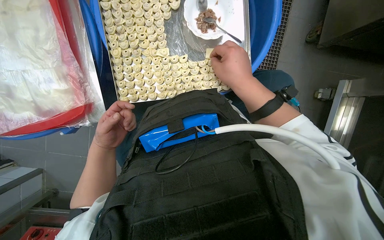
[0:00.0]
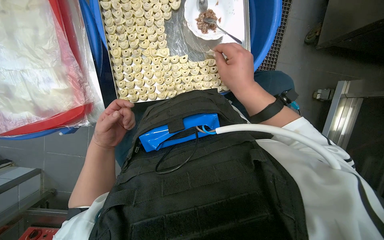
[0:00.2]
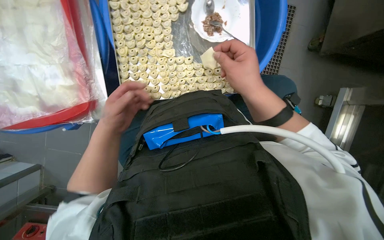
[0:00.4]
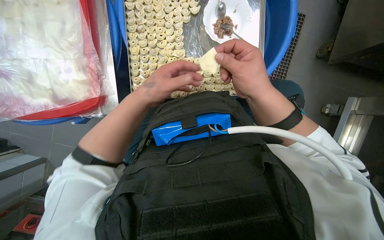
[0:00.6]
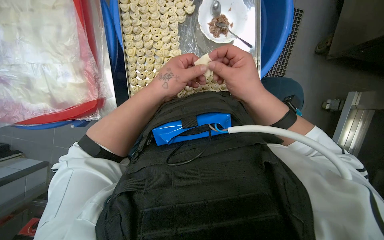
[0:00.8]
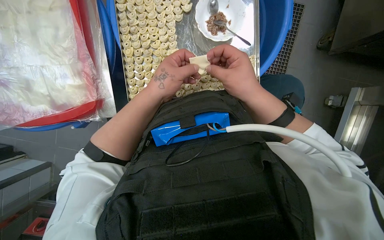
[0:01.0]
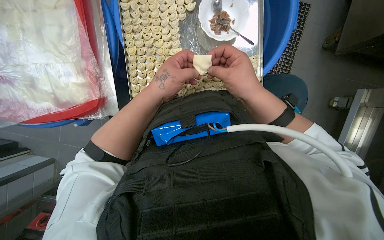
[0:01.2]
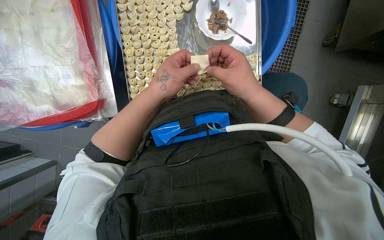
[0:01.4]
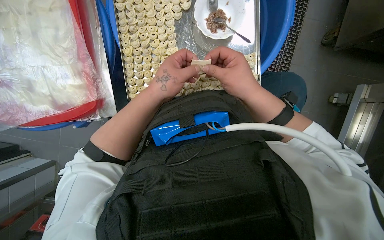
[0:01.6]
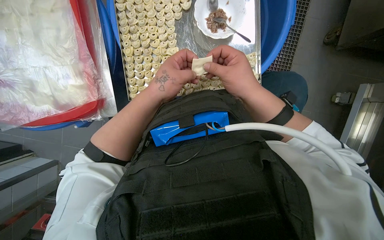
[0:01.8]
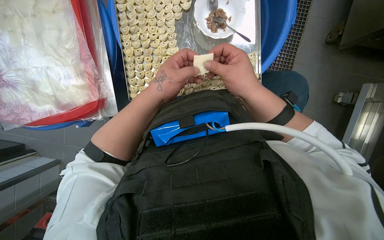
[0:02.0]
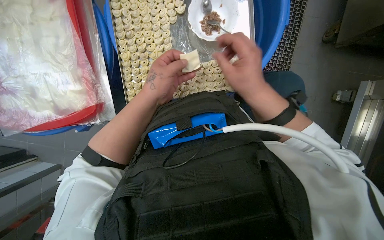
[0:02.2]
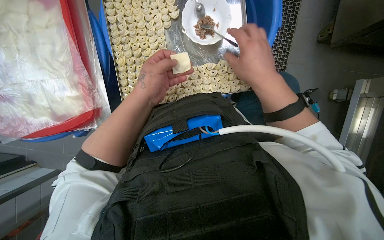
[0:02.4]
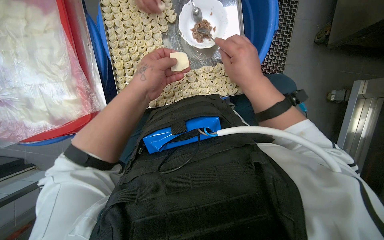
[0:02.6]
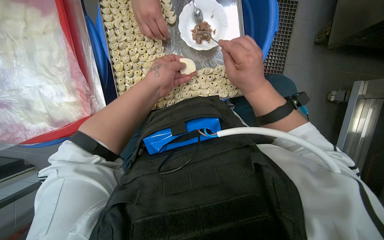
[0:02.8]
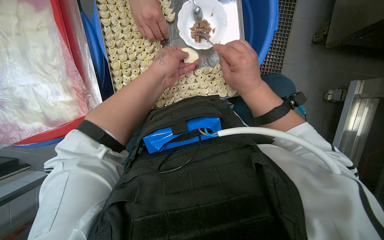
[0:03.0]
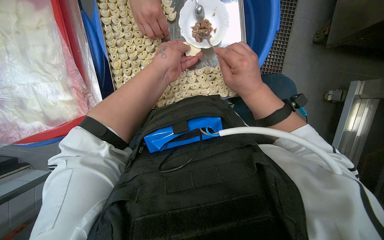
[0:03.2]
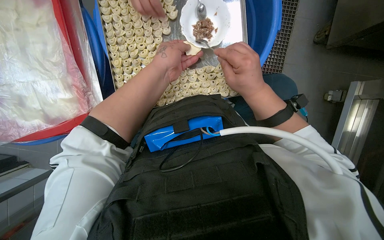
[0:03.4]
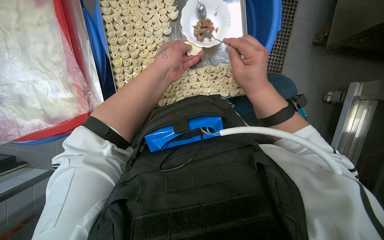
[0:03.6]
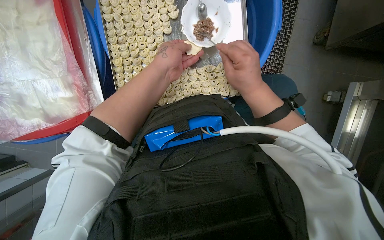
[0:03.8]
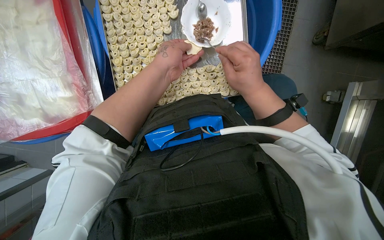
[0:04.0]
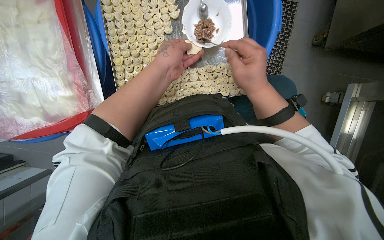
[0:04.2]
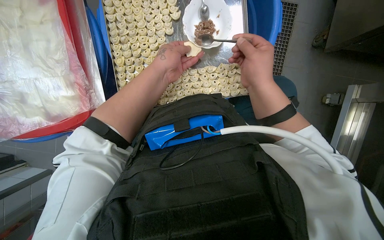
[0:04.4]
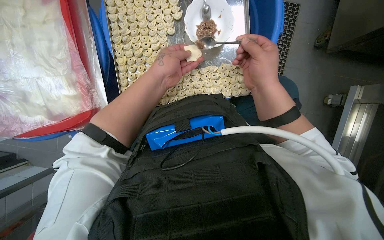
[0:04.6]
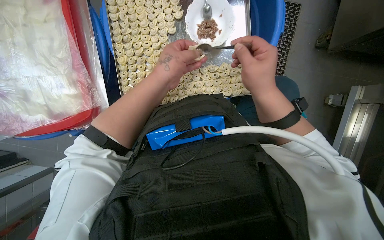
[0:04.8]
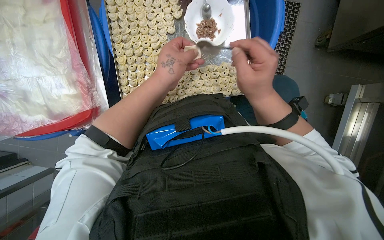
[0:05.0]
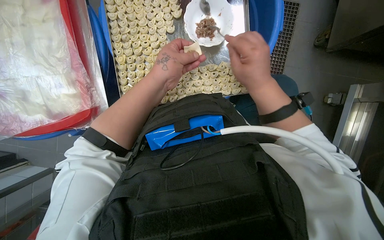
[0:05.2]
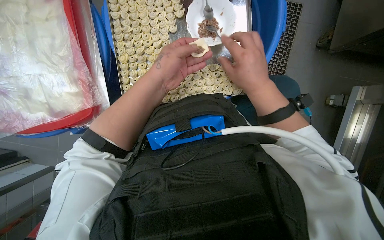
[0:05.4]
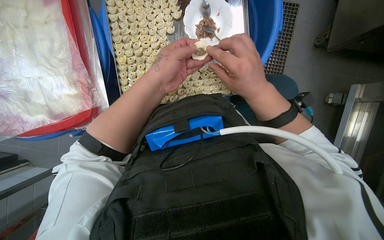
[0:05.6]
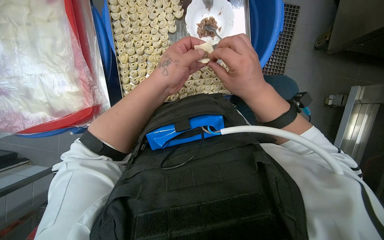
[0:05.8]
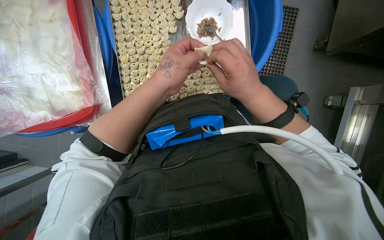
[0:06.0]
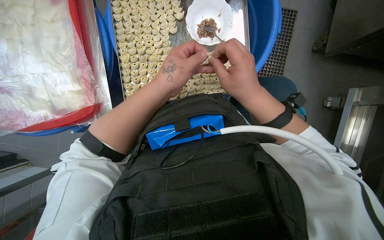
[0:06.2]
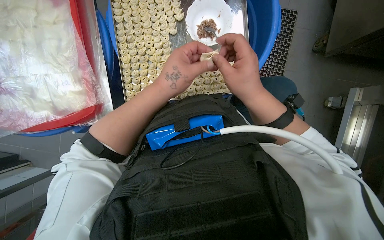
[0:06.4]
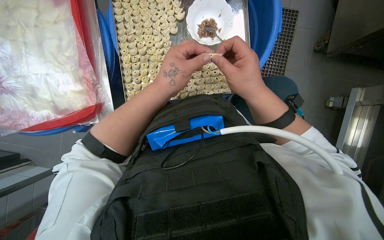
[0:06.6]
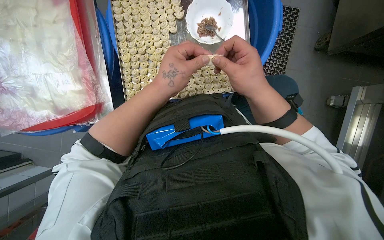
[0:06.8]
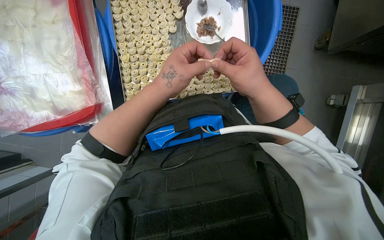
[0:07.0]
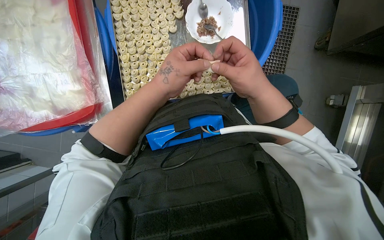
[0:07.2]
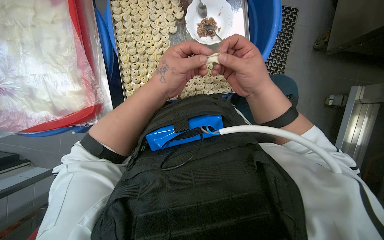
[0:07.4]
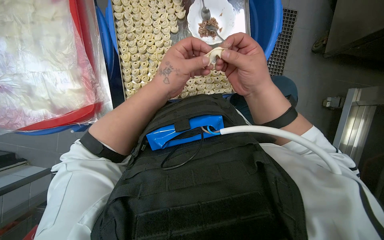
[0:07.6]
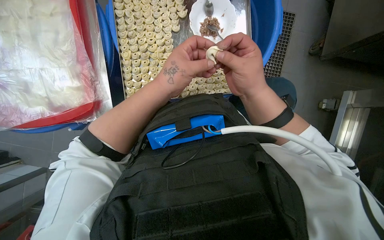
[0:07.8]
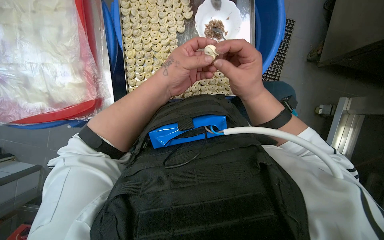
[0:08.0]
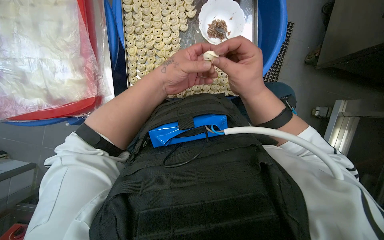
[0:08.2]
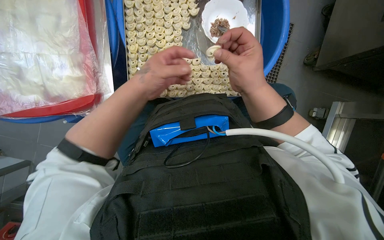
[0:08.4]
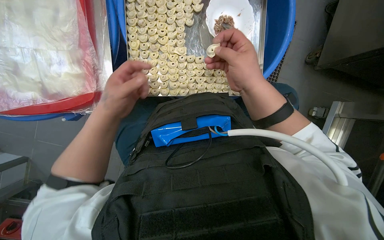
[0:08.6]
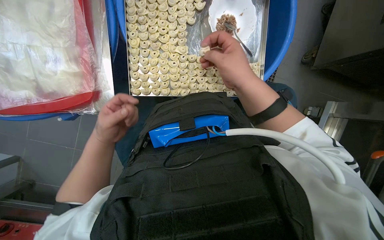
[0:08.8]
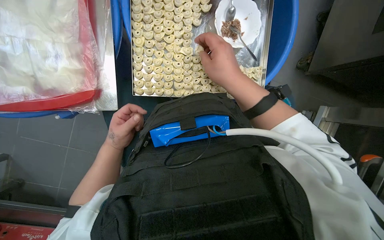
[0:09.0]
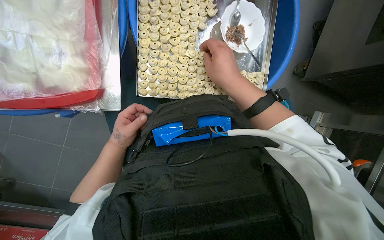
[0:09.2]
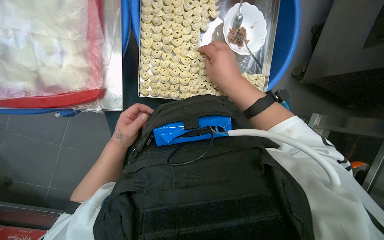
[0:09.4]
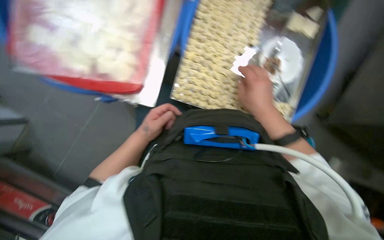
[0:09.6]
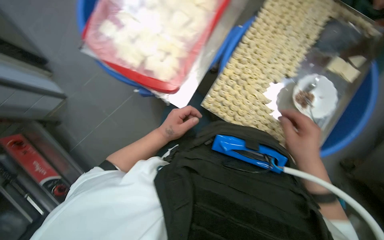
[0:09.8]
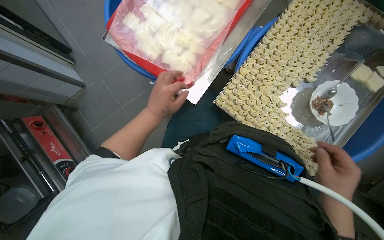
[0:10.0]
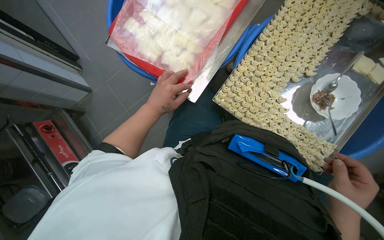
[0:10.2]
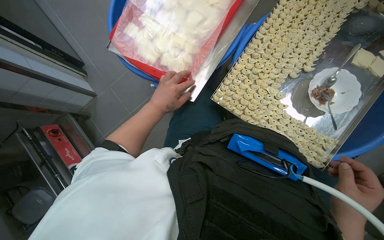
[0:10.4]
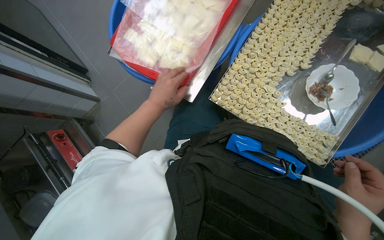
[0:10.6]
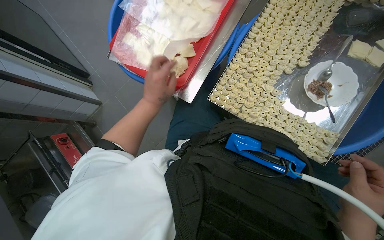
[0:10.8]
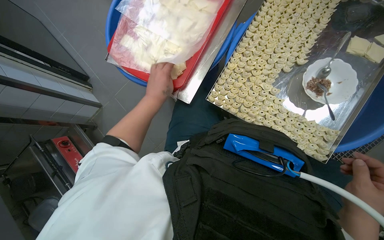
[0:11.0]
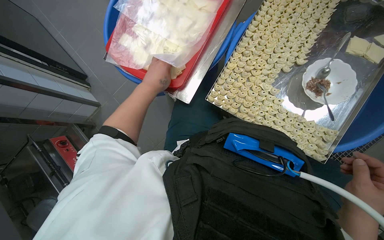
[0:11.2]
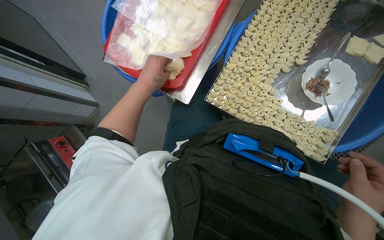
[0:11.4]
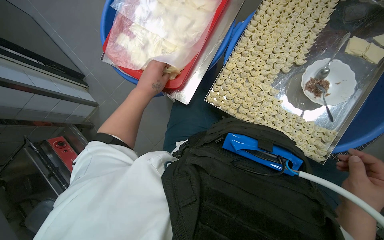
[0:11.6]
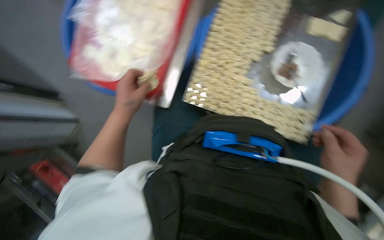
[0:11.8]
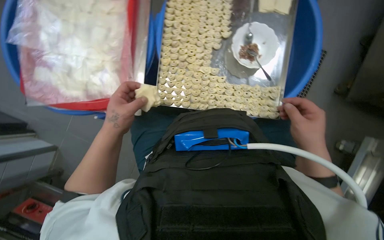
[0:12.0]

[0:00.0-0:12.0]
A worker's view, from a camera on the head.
Job: preparing food.
The whole recording: Filling dough pieces with meat. The worker continues to fill dough pieces with meat and shape them before placing them on a tray.
0:00.0 to 0:01.6: The left hand moves to the right, nearer to the camera and up the picture, about 25 cm.
0:01.6 to 0:03.0: The left hand moves up the picture, some 10 cm.
0:03.0 to 0:04.4: The hands make small movements and keep their place.
0:04.4 to 0:07.6: The hands are busy where they are.
0:07.6 to 0:09.0: The left hand heads to the left, farther from the camera and down the picture, covering approximately 30 cm; the right hand moves to the left, some 10 cm.
0:09.0 to 0:10.4: The wearer looks some 35 degrees further to the left. The view tips upward by about 15 degrees.
0:10.4 to 0:12.0: The scene rotates counterclockwise by some 30 degrees.

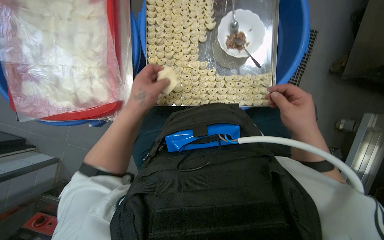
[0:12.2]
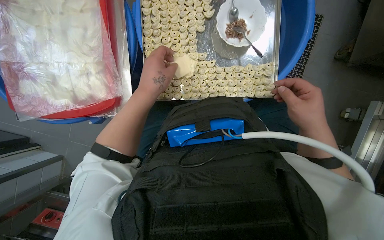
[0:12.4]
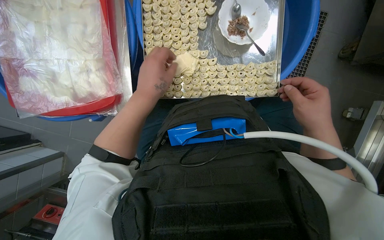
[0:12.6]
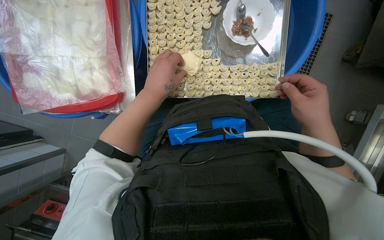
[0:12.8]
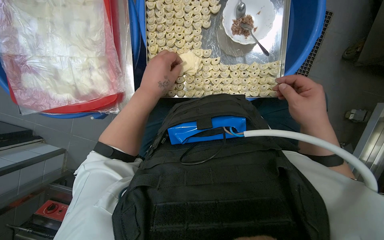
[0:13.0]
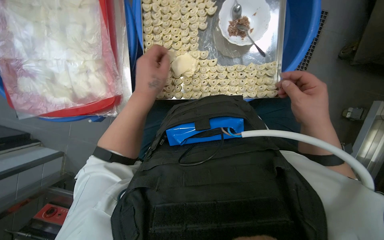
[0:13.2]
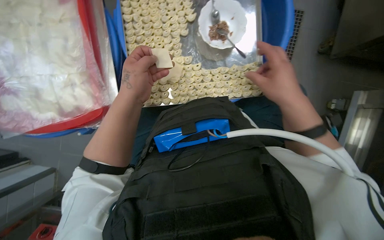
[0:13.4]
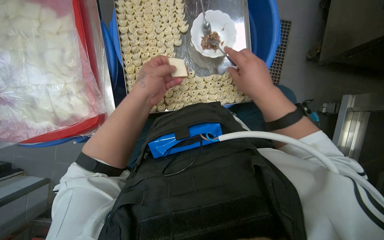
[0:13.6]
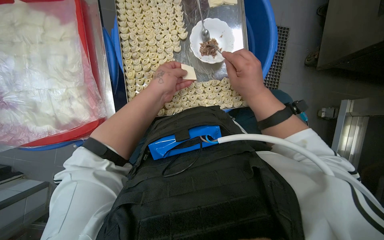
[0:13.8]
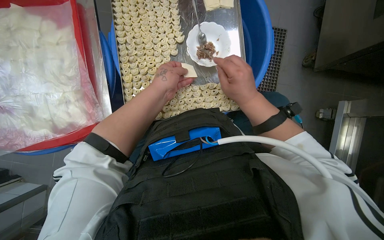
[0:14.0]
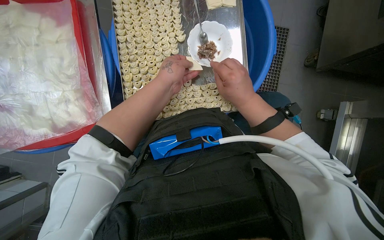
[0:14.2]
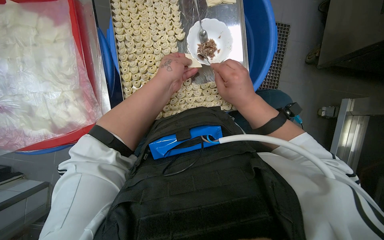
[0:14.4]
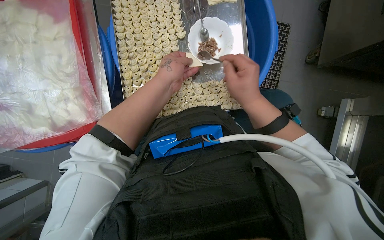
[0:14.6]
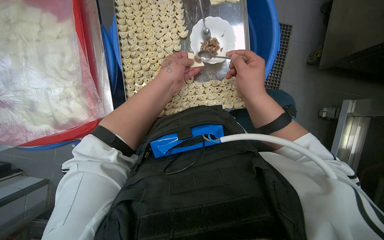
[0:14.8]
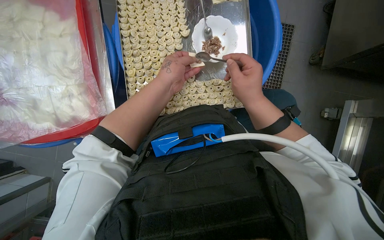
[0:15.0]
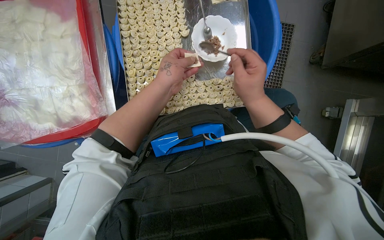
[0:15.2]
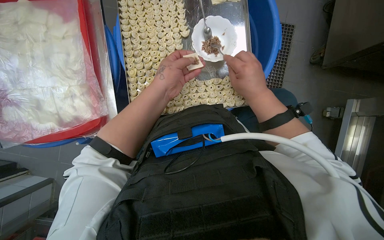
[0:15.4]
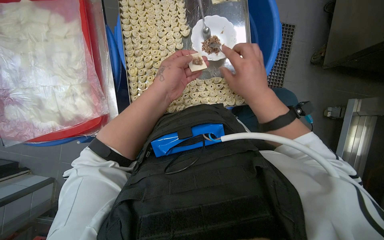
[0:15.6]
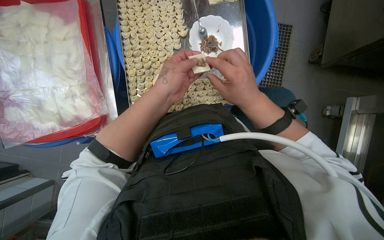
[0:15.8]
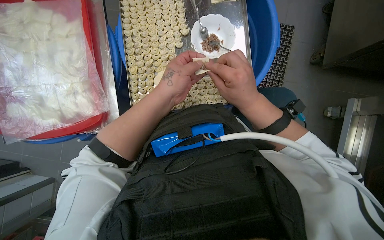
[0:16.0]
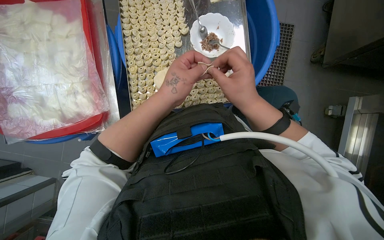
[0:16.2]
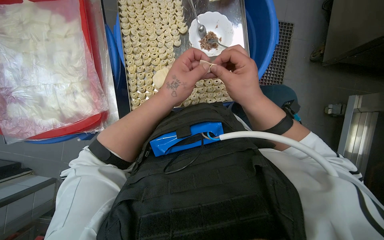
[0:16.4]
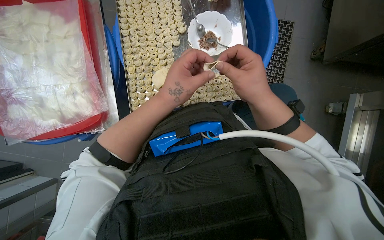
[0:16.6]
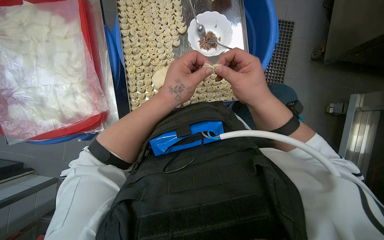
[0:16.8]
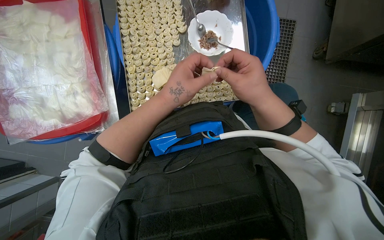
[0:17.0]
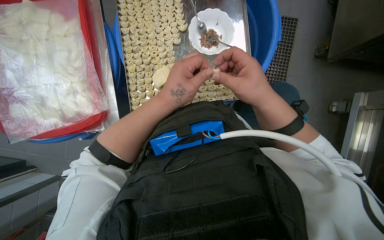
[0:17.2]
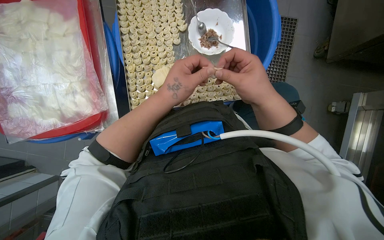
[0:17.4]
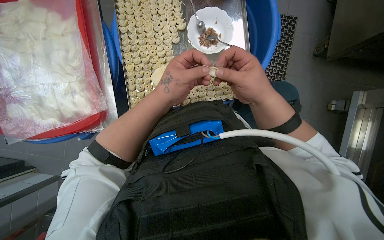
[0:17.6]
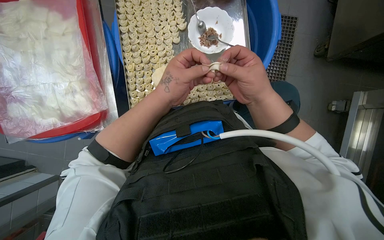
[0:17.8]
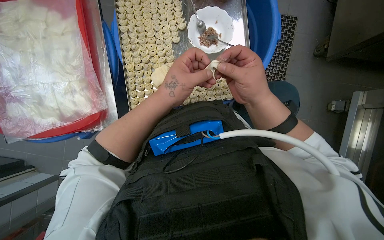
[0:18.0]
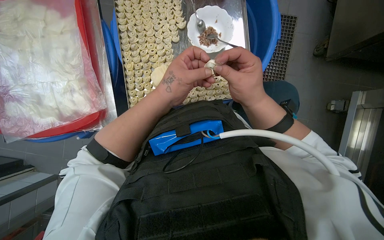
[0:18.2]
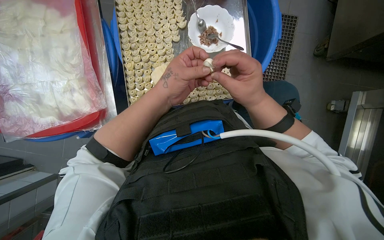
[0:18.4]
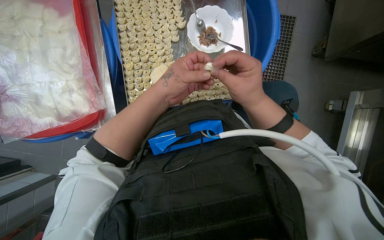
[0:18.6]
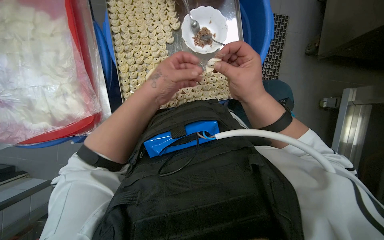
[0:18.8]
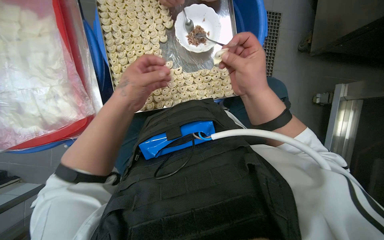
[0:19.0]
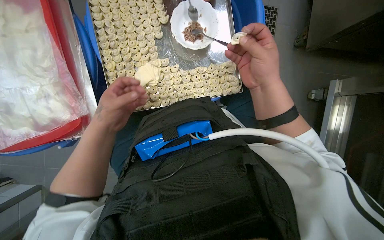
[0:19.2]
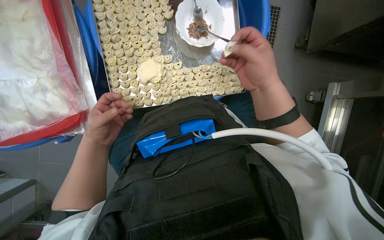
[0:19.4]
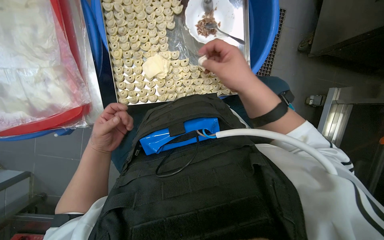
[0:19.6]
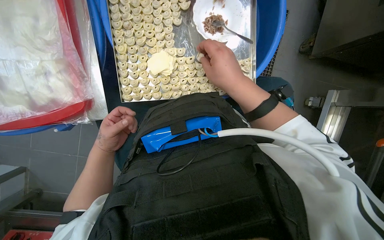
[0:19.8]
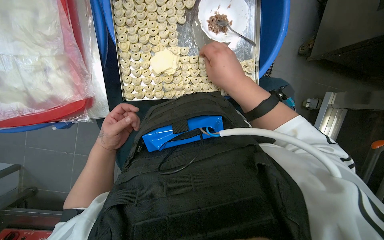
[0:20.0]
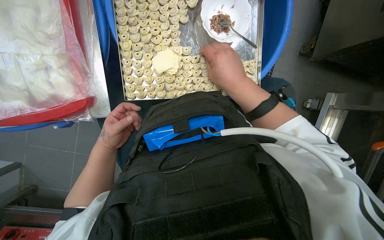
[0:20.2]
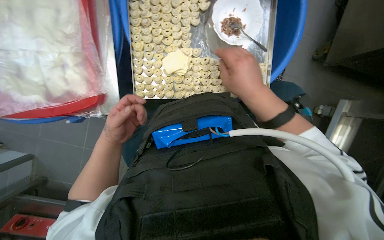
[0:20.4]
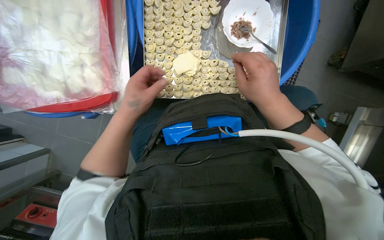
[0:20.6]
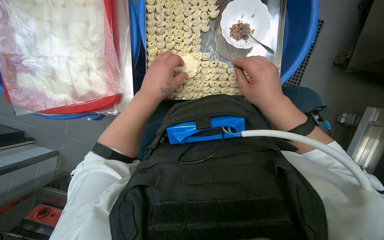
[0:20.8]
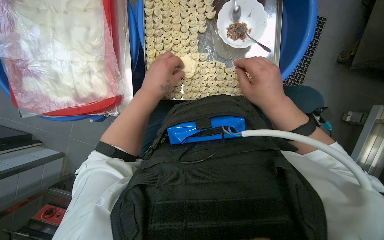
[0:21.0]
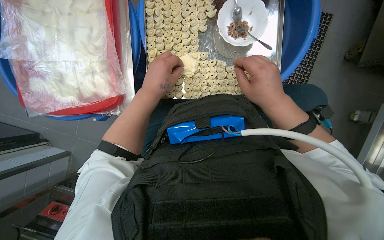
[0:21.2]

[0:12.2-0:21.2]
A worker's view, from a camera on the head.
Job: preparing food.
The whole recording: Filling dough pieces with meat. The worker continues to fill dough pieces with meat and shape them before placing them on a tray.
0:12.2 to 0:13.8: The right hand moves to the left, about 10 cm.
0:13.8 to 0:15.2: The hands work in one place, with small movements.
0:15.2 to 0:16.6: The left hand heads nearer to the camera, covering approximately 10 cm.
0:16.6 to 0:18.2: The hands are busy where they are.
0:18.2 to 0:19.8: The left hand is displaced to the left, farther from the camera and down the picture by about 30 cm.
0:19.8 to 0:21.2: The left hand goes about 20 cm nearer to the camera, to the right and up the picture.
